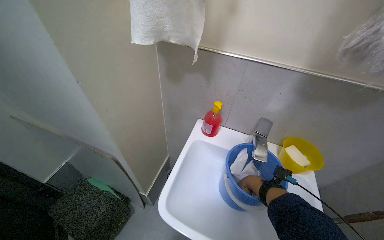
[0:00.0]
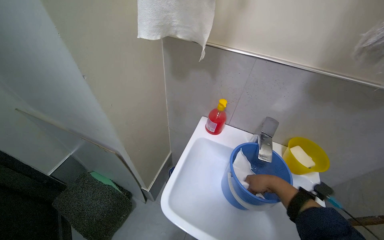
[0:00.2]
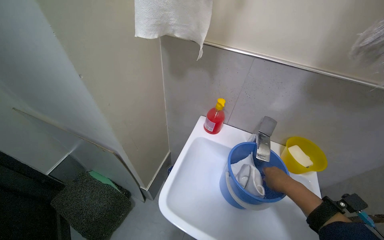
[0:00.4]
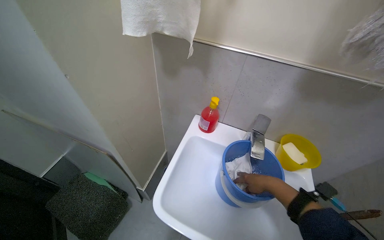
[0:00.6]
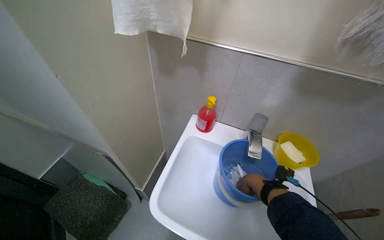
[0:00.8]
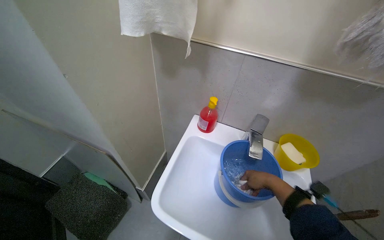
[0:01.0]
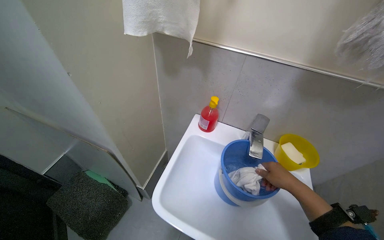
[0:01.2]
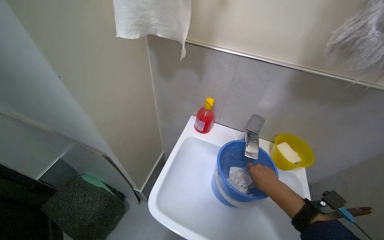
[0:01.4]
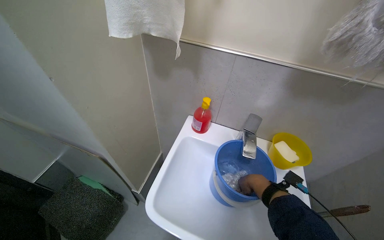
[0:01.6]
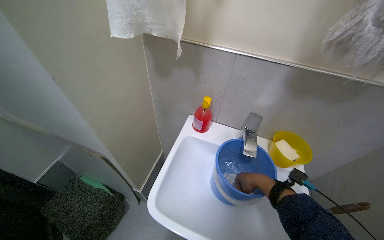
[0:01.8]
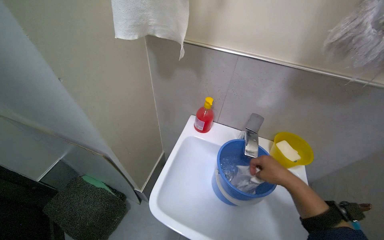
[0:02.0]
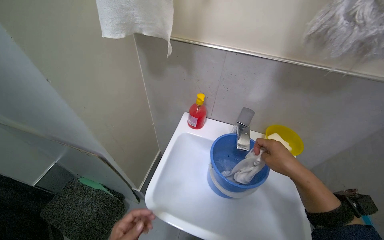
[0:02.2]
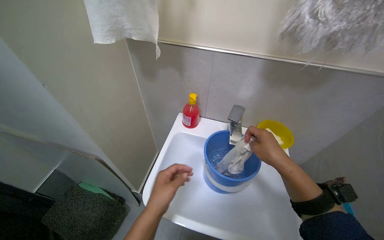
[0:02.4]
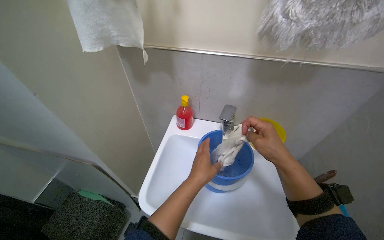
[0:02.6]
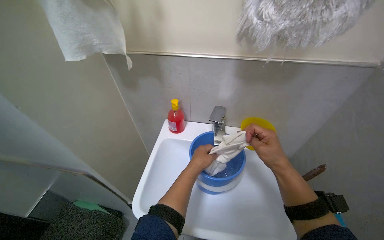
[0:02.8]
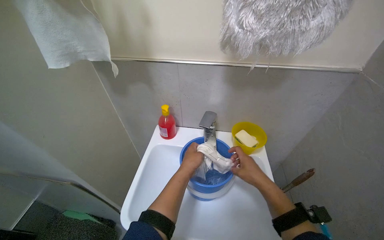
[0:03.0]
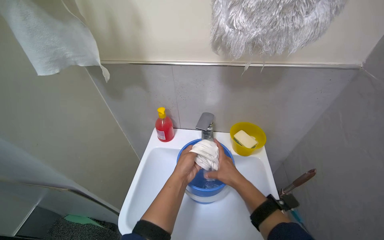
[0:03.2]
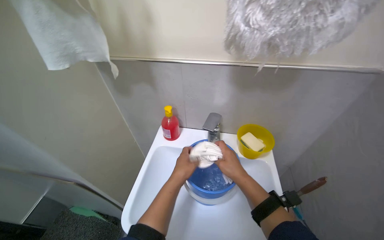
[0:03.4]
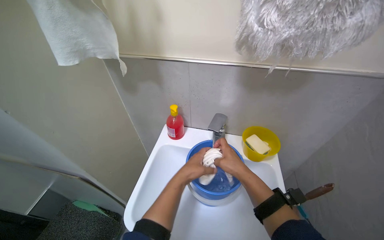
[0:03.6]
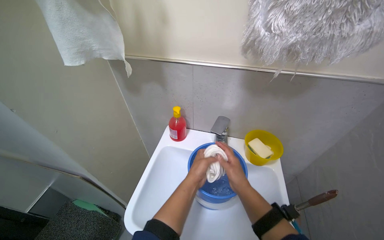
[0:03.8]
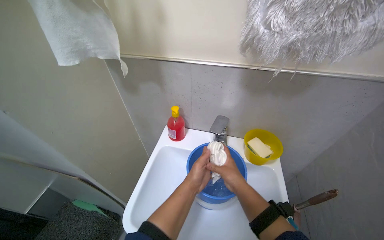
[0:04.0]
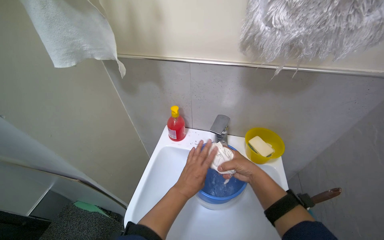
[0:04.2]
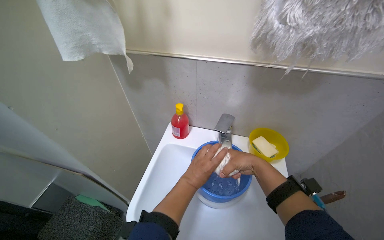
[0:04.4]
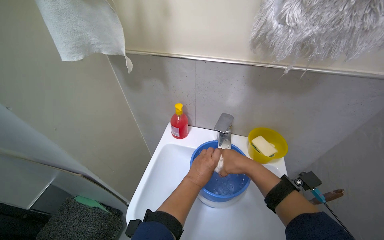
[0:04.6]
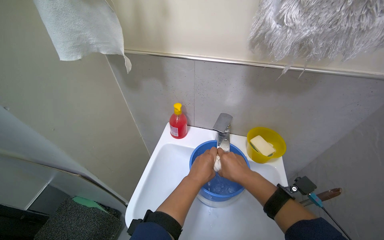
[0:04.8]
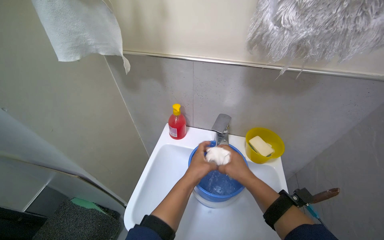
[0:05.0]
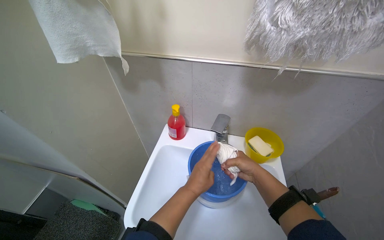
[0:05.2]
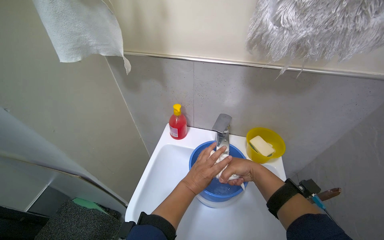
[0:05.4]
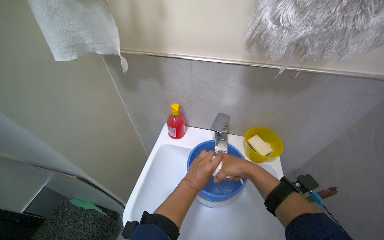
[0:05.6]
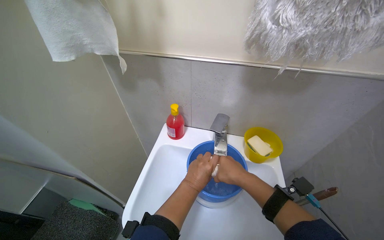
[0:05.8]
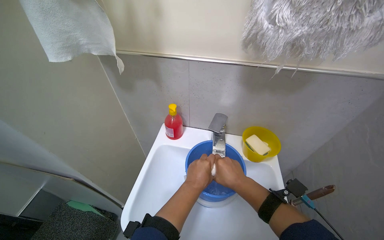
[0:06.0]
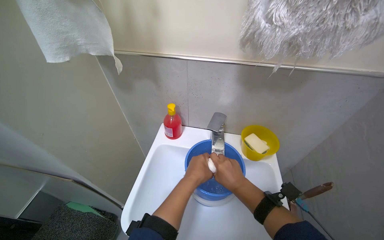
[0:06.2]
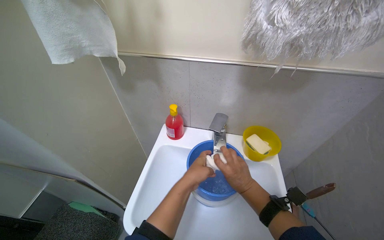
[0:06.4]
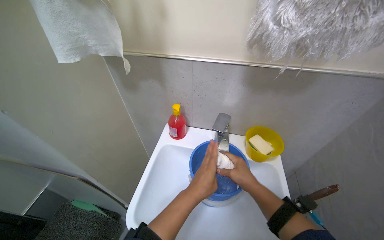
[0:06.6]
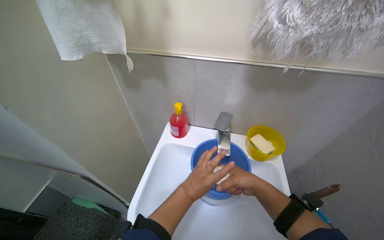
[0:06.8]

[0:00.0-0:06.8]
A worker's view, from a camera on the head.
Job: preparing cleaning supplies.
The whole recording: Preparing cleaning cloth and water. The worker fills a bucket with water and wrings out a white cloth.
0:01.4 to 0:02.8: The right hand goes some 10 cm nearer to the camera.
0:04.0 to 0:06.8: The hands make small movements and keep their place.

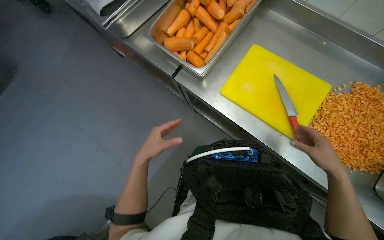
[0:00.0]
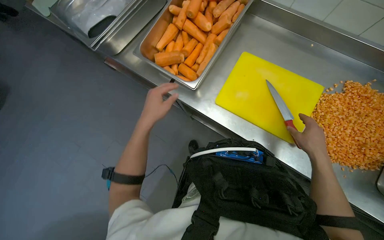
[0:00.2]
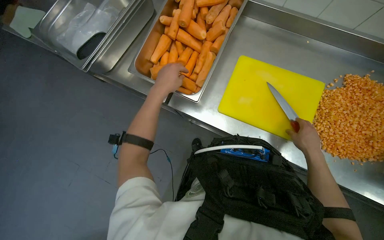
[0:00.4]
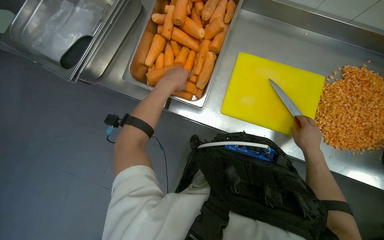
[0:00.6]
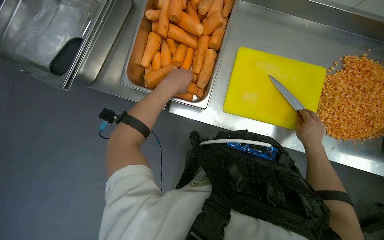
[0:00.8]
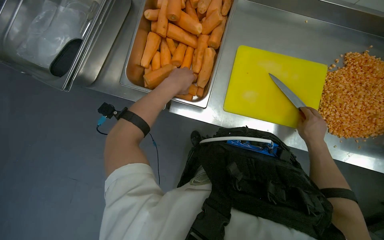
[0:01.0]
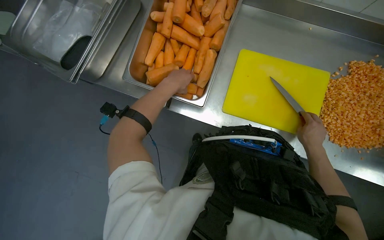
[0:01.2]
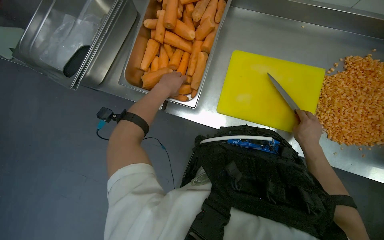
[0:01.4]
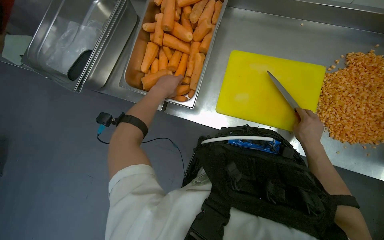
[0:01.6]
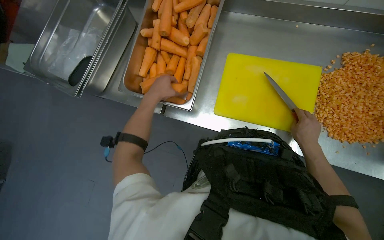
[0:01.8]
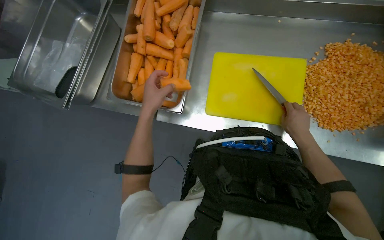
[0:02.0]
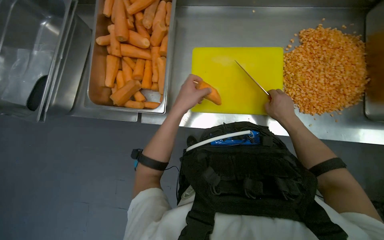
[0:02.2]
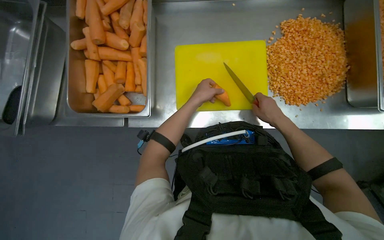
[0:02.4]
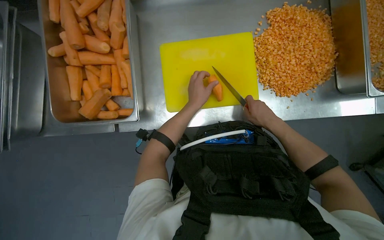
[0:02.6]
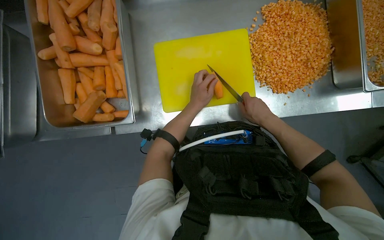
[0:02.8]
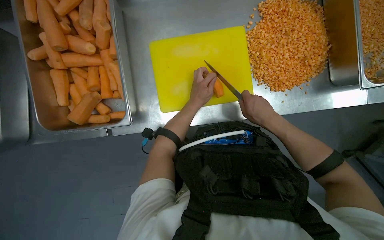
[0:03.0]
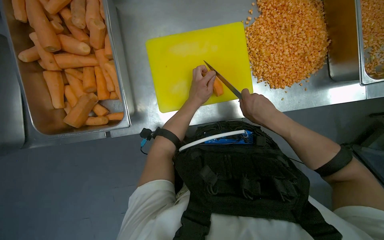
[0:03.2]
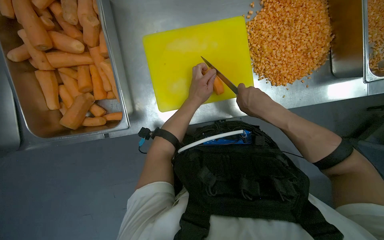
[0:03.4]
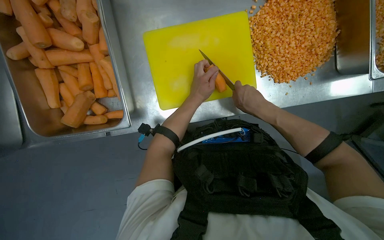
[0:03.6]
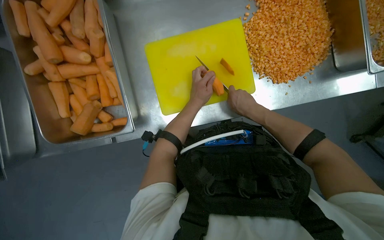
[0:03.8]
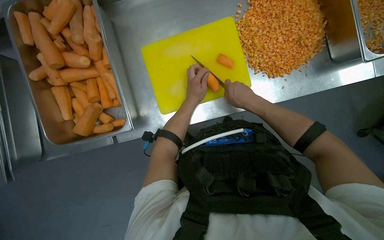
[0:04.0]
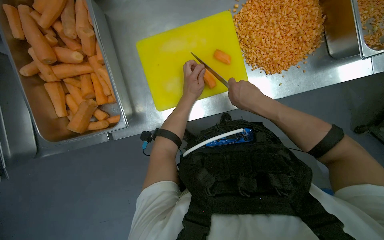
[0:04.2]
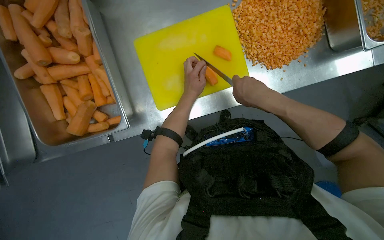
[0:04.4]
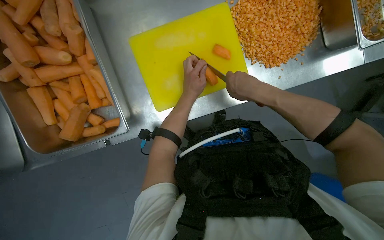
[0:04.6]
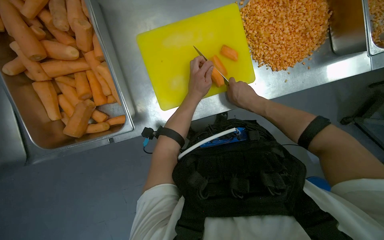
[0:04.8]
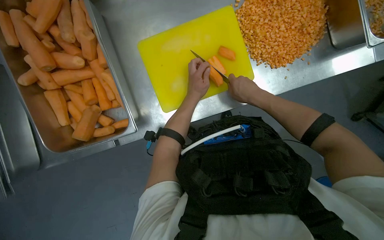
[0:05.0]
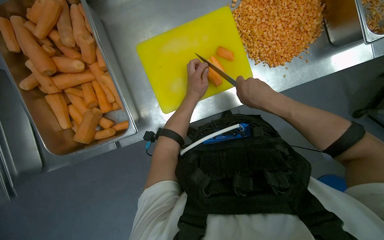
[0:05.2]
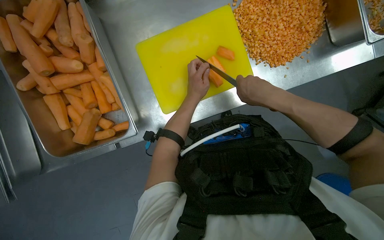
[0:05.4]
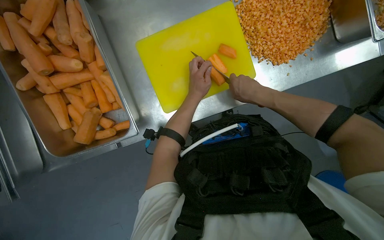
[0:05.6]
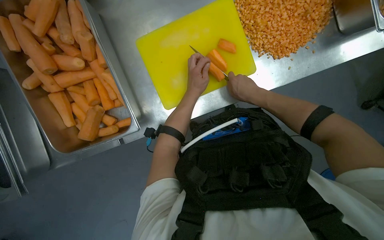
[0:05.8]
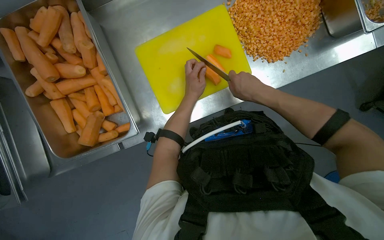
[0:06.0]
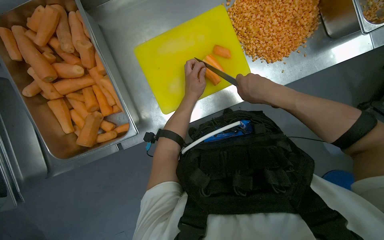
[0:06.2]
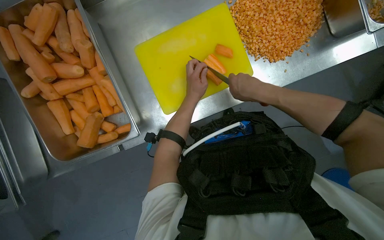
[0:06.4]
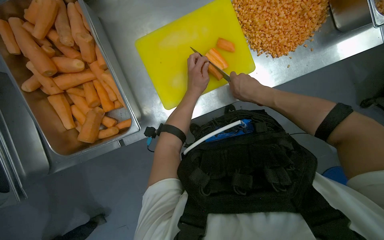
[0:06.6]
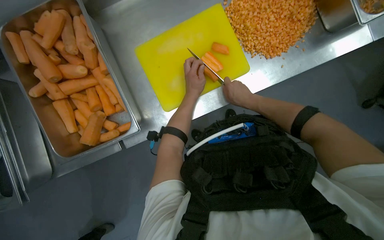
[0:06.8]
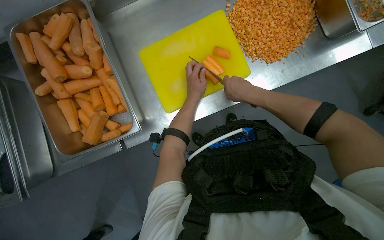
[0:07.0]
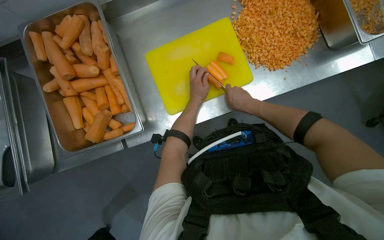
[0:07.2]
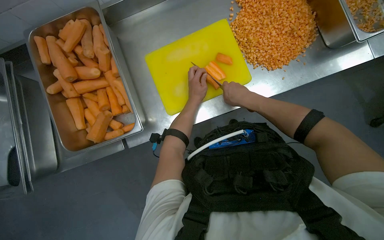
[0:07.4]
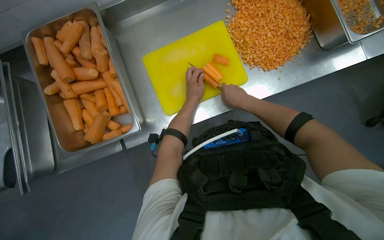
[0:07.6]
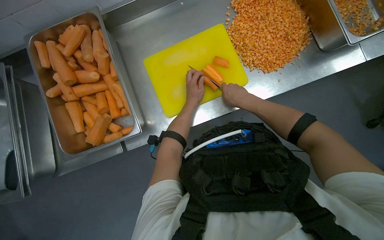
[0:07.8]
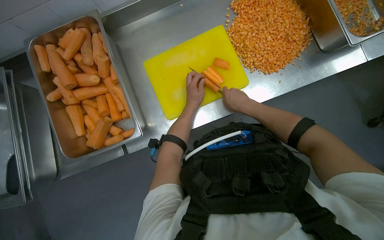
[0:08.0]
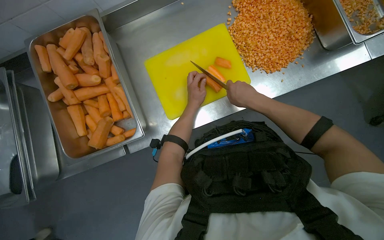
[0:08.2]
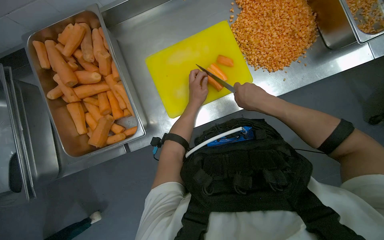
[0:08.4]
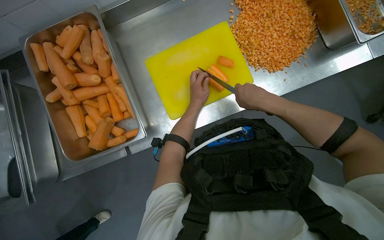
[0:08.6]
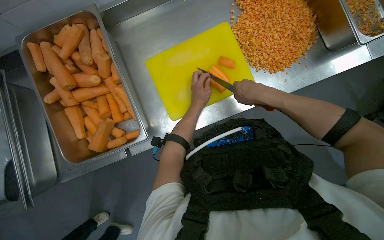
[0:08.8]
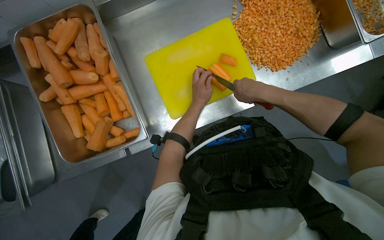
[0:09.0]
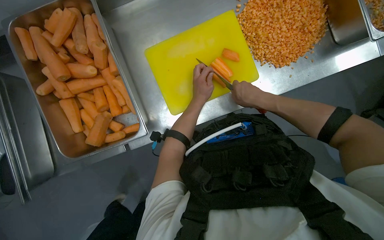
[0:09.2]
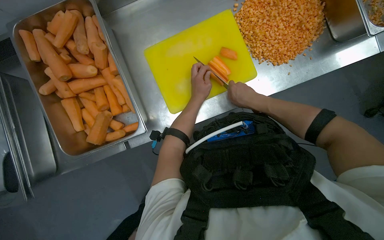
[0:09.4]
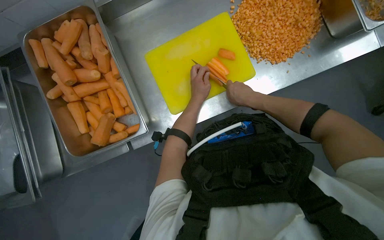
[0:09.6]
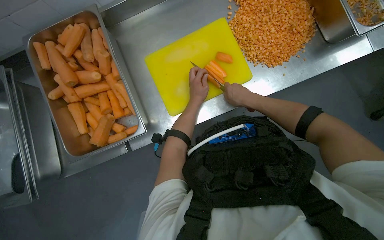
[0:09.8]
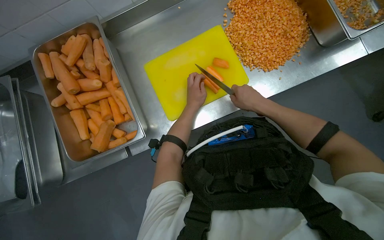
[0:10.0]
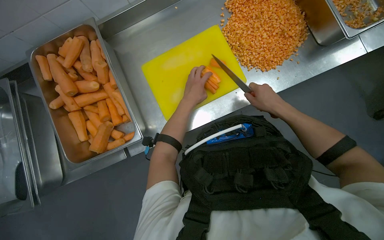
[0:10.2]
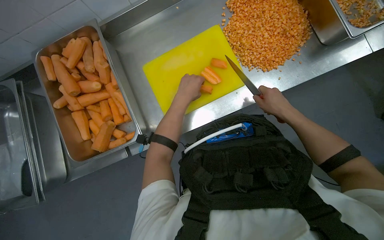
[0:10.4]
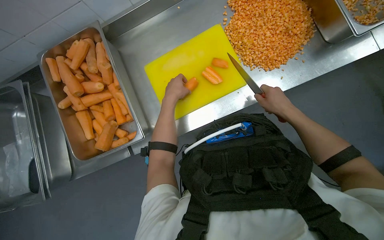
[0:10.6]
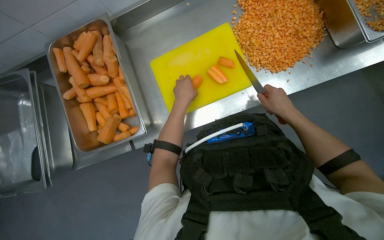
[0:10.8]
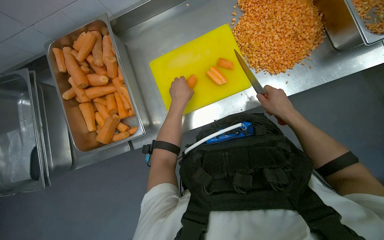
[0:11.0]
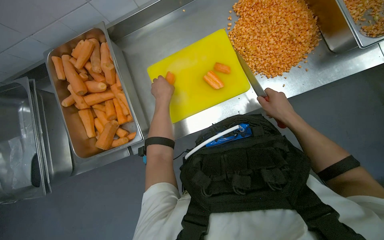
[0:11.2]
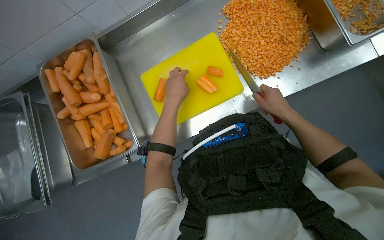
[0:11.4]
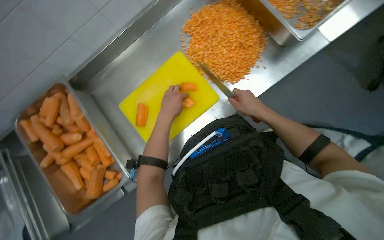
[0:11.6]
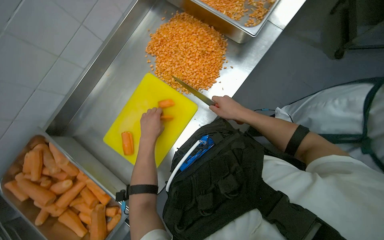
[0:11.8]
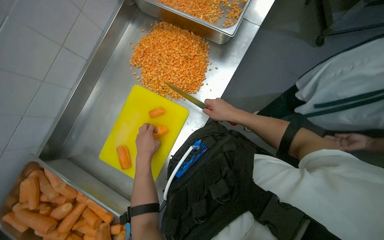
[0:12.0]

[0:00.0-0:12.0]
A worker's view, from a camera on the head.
Job: preparing food.
The whole recording: Cutting carrots on a board. The worker picks carrots from a bin and cuts them on a yellow cutting board.
0:00.0 to 0:01.6: The left hand moves up the picture, approximately 40 cm, while the right hand shifts about 15 cm to the left.
0:01.6 to 0:03.0: The wearer looks roughly 25 degrees further to the right. The left hand goes approximately 35 cm to the right.
0:03.0 to 0:04.4: The hands make small movements and keep their place.
0:04.4 to 0:06.0: The right hand swings nearer and farther, approximately 10 cm each way, with 2 reversals.
0:06.0 to 0:09.0: The hands work in one place, with small movements.
0:09.0 to 0:10.4: The right hand shifts some 15 cm to the right. The left hand moves nearer to the camera, approximately 10 cm.
0:10.4 to 0:12.0: Everything in view rotates about 35 degrees counterclockwise.
